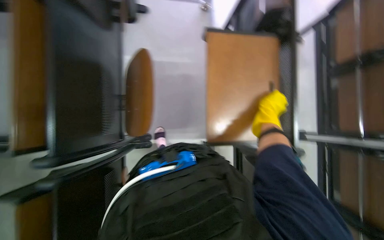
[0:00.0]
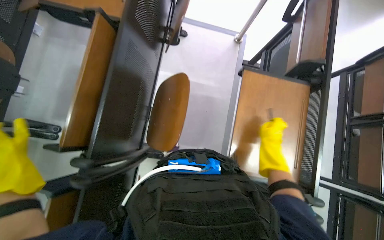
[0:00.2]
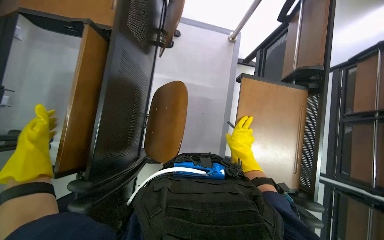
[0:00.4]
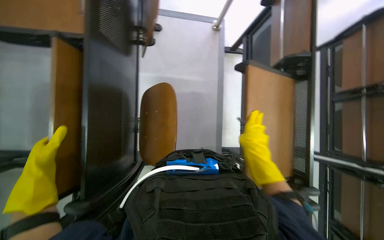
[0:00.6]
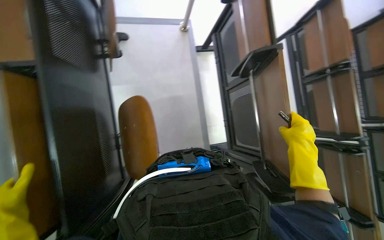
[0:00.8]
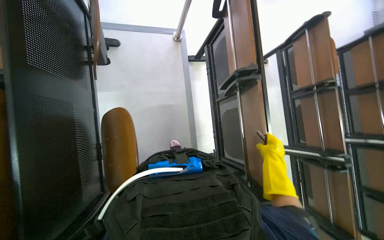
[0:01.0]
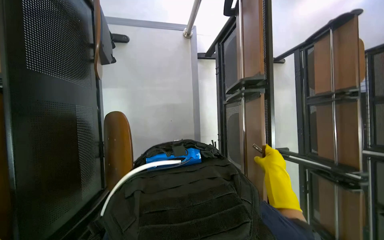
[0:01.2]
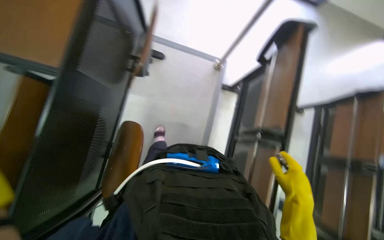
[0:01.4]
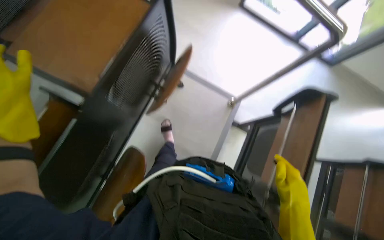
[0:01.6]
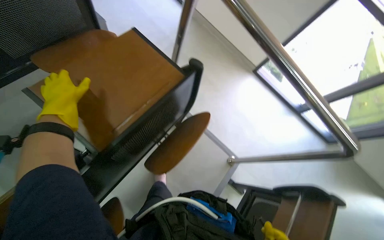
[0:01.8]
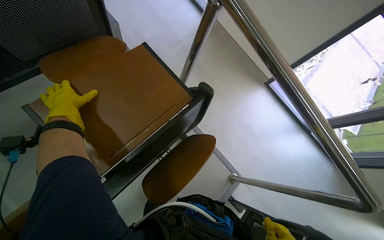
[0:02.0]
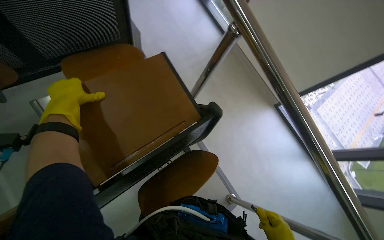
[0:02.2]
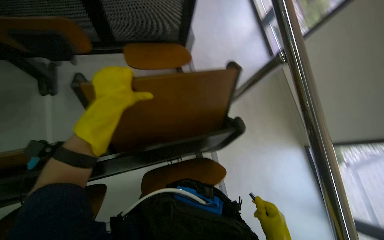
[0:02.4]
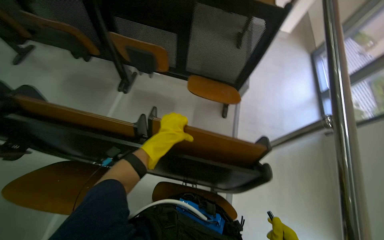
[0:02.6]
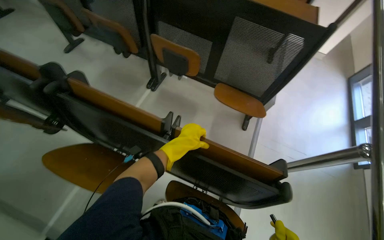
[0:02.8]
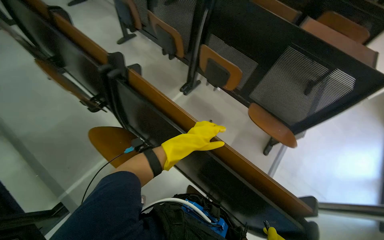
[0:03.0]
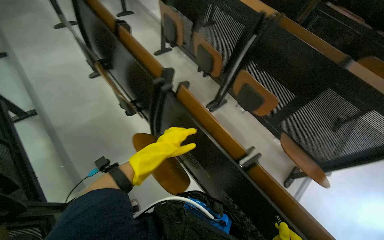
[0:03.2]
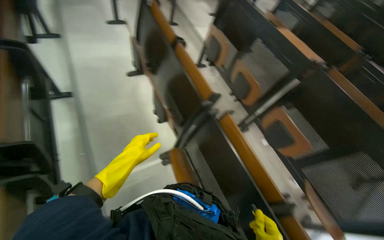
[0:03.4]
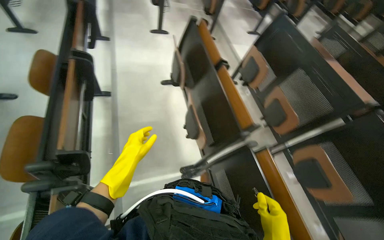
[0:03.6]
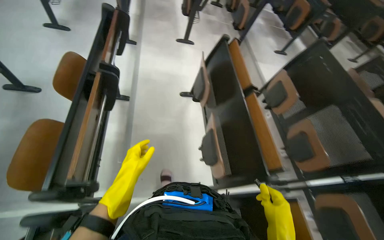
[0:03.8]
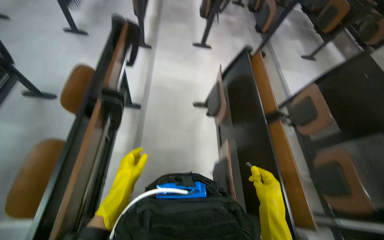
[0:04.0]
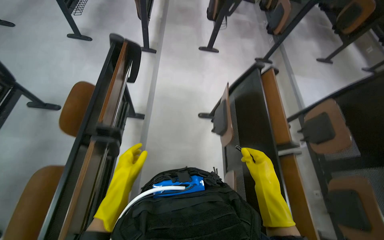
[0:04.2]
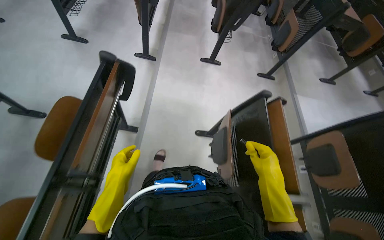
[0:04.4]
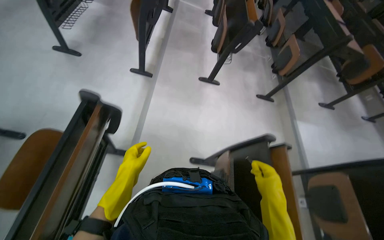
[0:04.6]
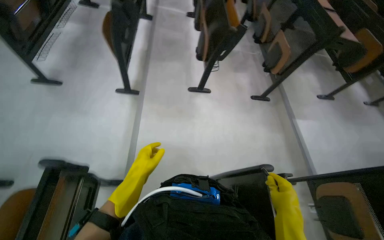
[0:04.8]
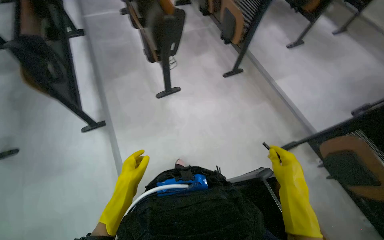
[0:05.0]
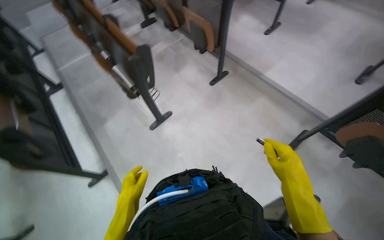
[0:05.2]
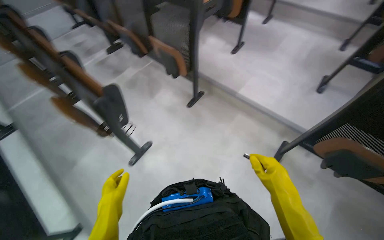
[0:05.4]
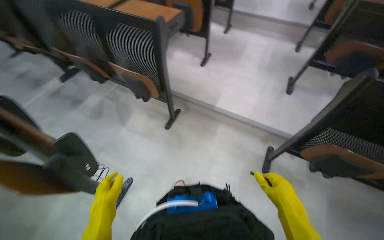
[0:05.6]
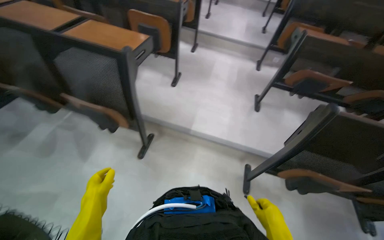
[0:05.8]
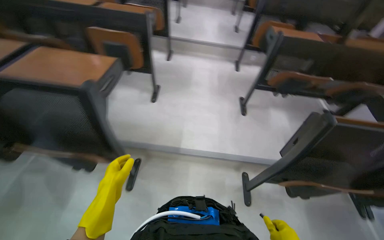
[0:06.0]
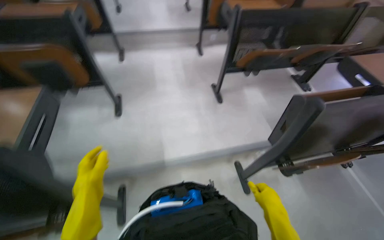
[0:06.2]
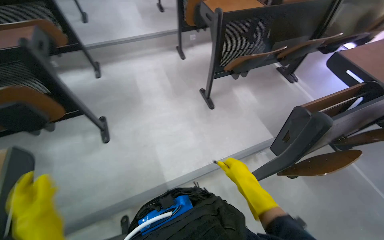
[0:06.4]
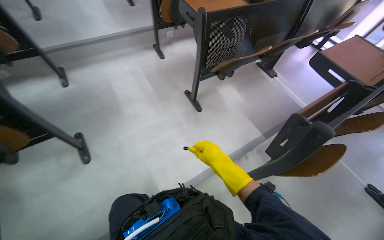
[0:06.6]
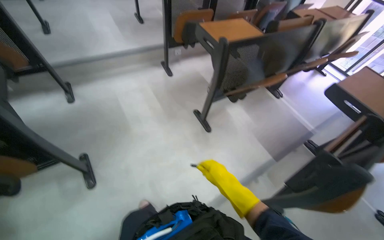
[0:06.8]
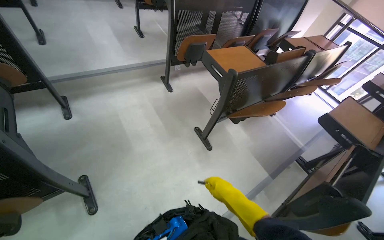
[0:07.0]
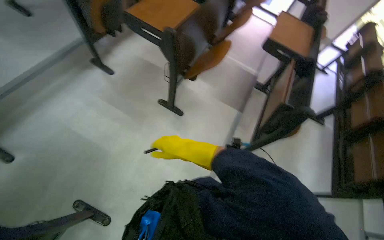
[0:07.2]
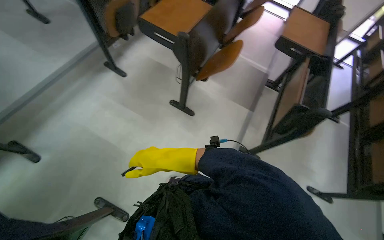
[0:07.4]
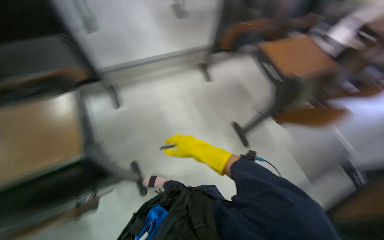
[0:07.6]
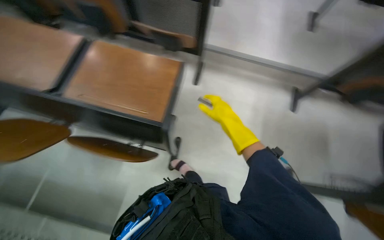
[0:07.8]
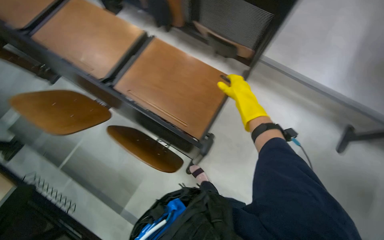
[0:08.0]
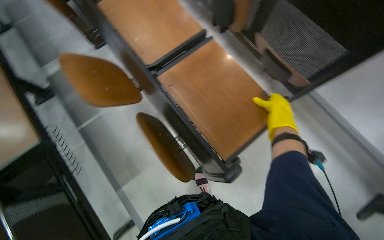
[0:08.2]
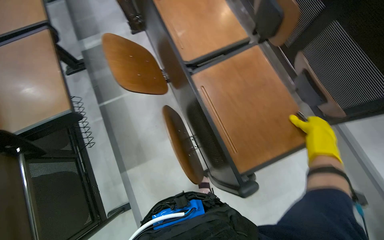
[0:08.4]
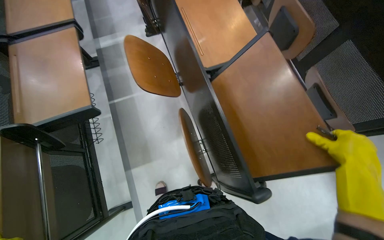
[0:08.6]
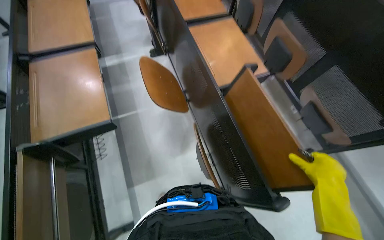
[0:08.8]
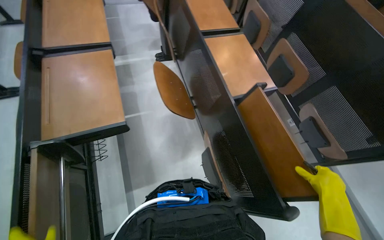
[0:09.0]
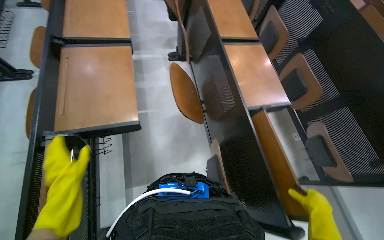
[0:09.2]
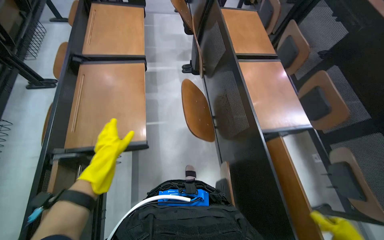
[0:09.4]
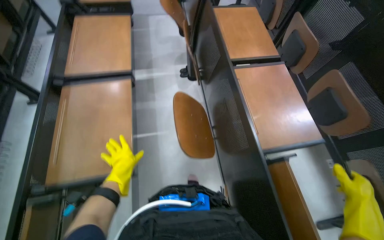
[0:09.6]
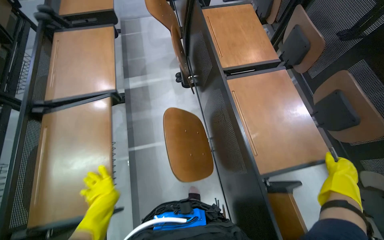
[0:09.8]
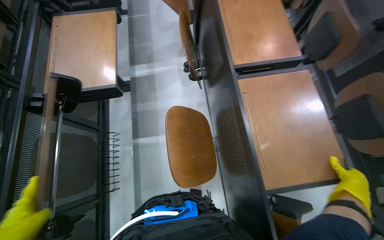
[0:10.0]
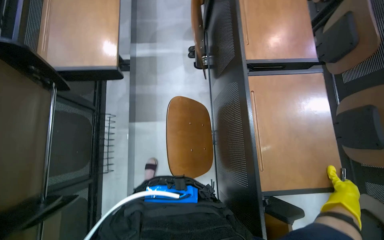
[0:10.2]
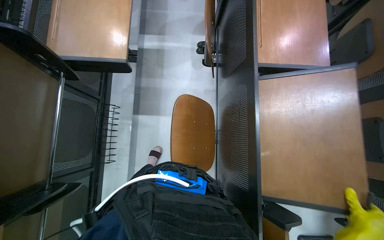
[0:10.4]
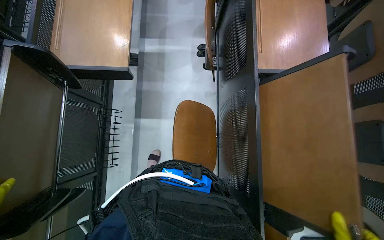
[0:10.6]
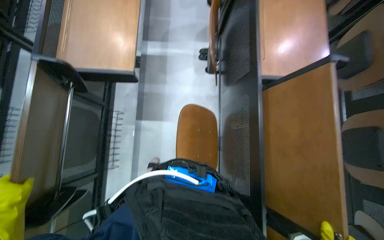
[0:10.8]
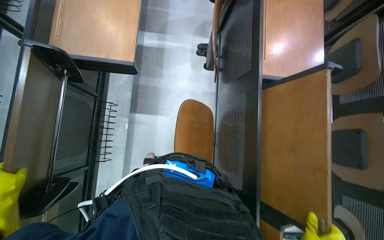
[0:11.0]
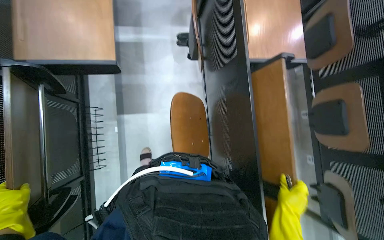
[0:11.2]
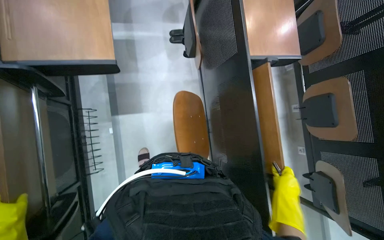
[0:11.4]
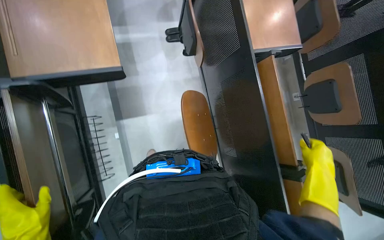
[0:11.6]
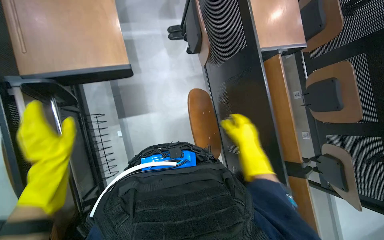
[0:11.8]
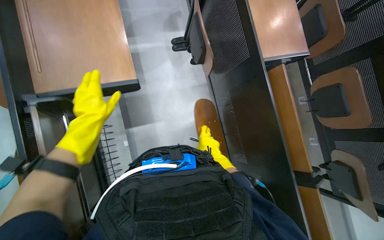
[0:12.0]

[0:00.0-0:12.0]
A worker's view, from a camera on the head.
Job: wiping surfaces.
The whole recording: Cleaning desks in classroom. The worker wipes down desks in a classroom with a cloth and spray, and also collects plastic trash from the trash bin.
0:00.0 to 0:01.6: The view tips upward by roughly 25 degrees. The scene turns about 25 degrees clockwise in the picture.
0:01.6 to 0:03.0: The wearer looks about 90 degrees further to the left. The view tips upward by approximately 35 degrees.
0:03.0 to 0:04.4: The camera travels some 1 m. The wearer's head swings some 55 degrees to the left. The view tips upward by roughly 15 degrees.
0:04.4 to 0:06.0: The wearer moves approximately 1.5 m. The head rotates roughly 85 degrees to the right.
0:06.0 to 0:07.6: The camera travels roughly 1 m. The wearer looks about 50 degrees further to the right. The view tilts some 20 degrees downward.
0:07.6 to 0:09.0: The camera is carried approximately 50 cm. The head rotates some 75 degrees to the left.
0:09.0 to 0:10.4: The camera is carried some 50 cm. The wearer's head swings approximately 20 degrees to the left. The wearer looks some 15 degrees further downward.

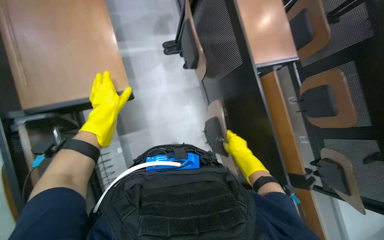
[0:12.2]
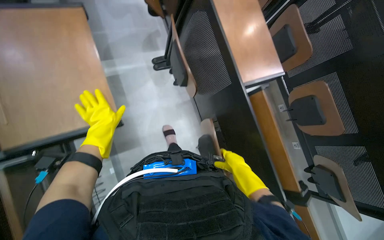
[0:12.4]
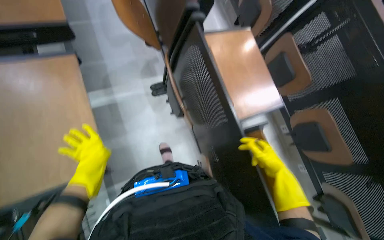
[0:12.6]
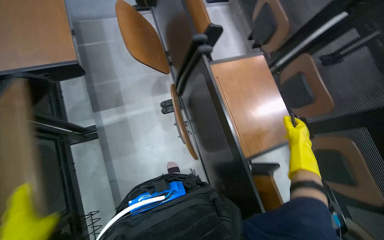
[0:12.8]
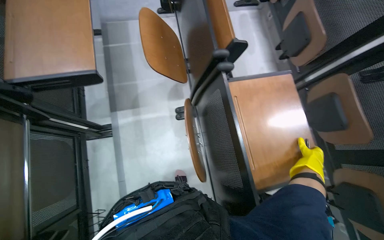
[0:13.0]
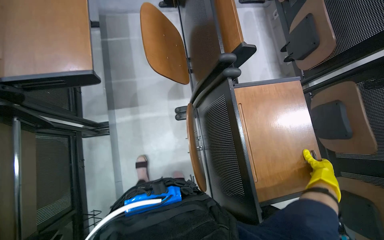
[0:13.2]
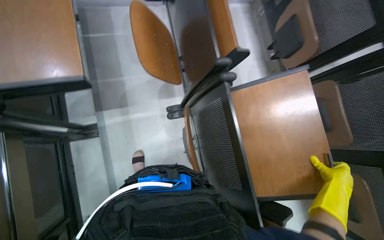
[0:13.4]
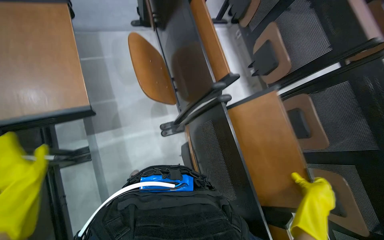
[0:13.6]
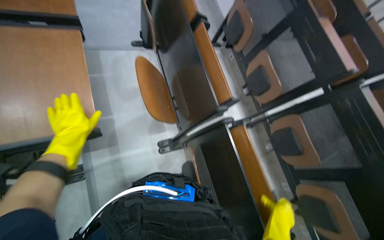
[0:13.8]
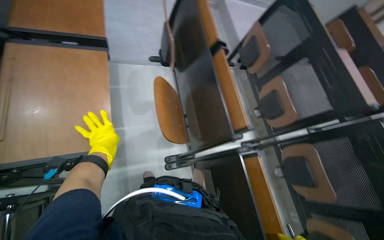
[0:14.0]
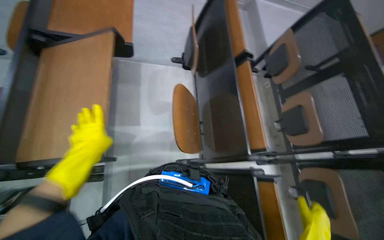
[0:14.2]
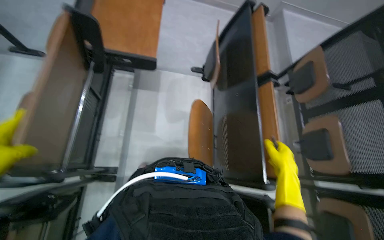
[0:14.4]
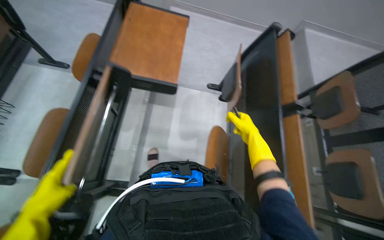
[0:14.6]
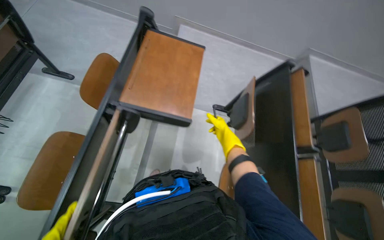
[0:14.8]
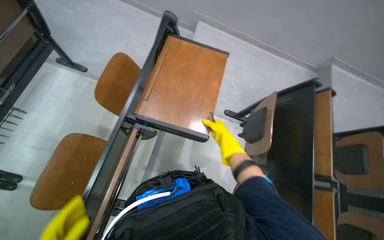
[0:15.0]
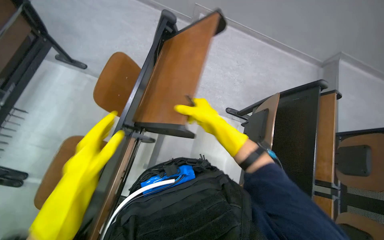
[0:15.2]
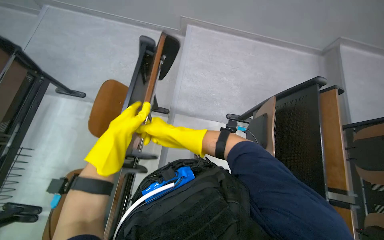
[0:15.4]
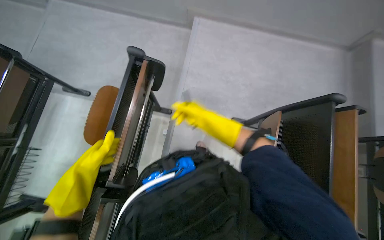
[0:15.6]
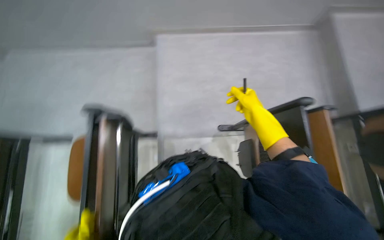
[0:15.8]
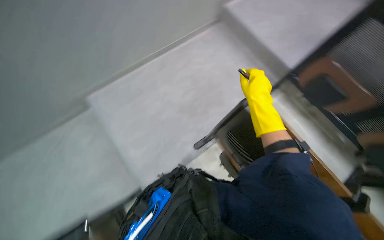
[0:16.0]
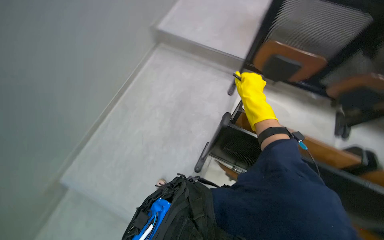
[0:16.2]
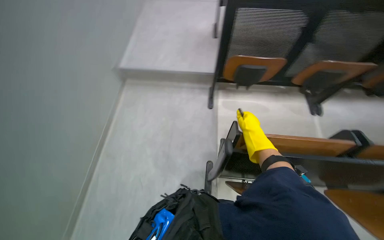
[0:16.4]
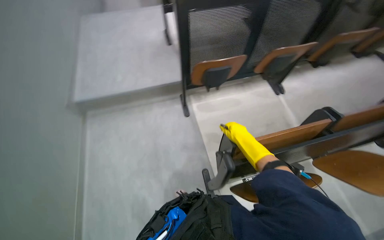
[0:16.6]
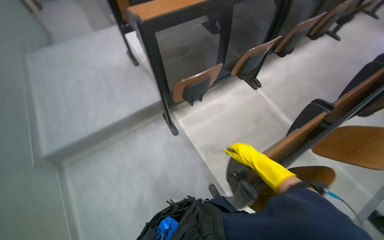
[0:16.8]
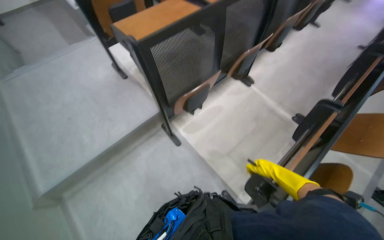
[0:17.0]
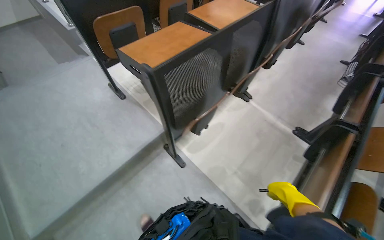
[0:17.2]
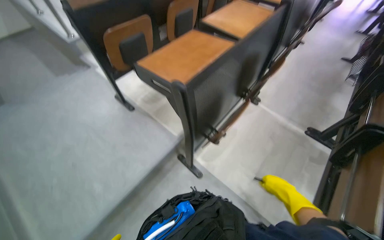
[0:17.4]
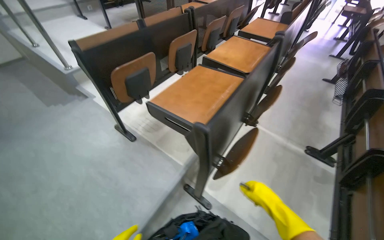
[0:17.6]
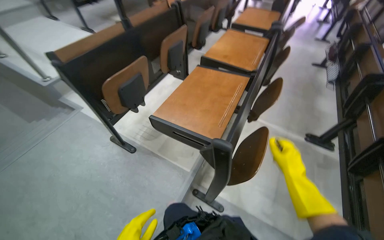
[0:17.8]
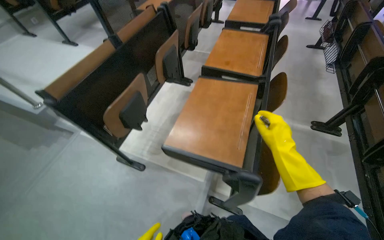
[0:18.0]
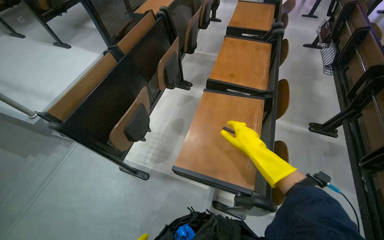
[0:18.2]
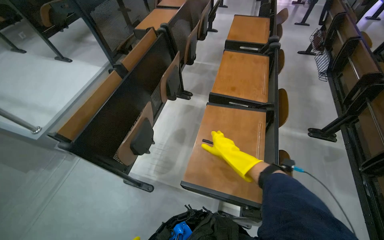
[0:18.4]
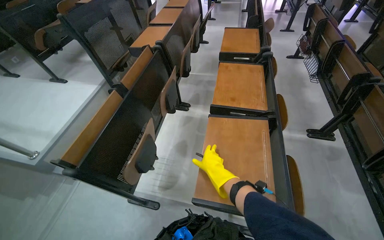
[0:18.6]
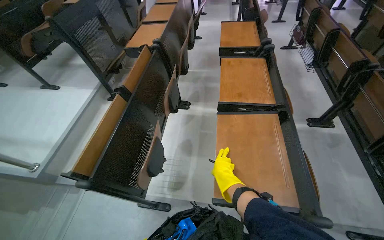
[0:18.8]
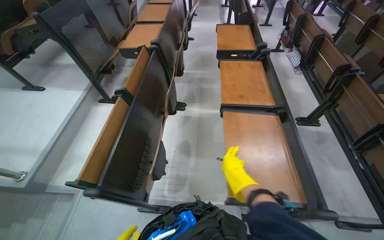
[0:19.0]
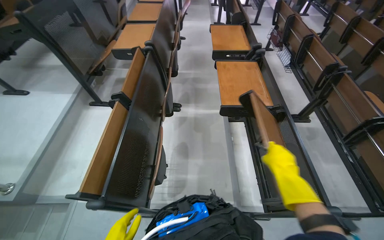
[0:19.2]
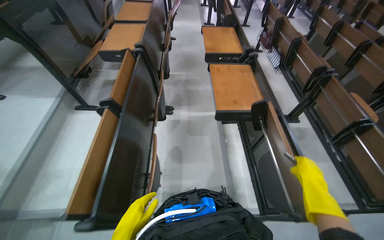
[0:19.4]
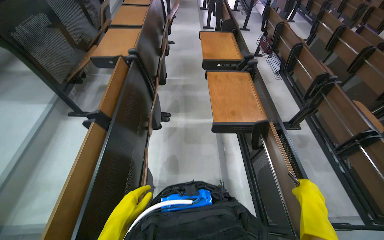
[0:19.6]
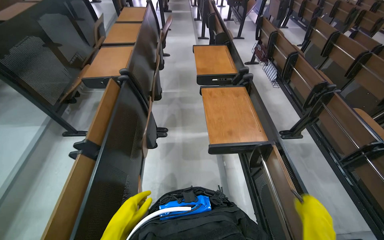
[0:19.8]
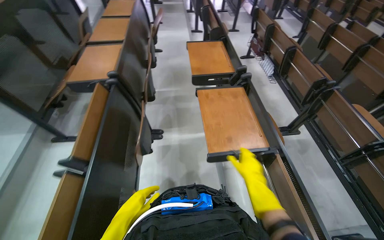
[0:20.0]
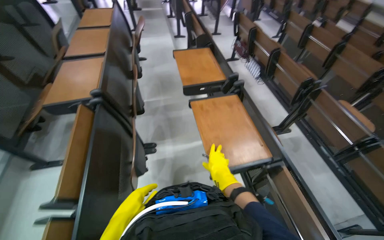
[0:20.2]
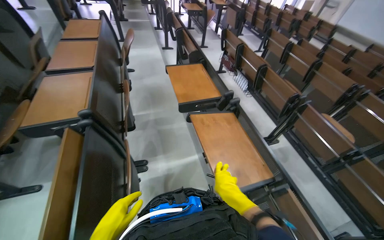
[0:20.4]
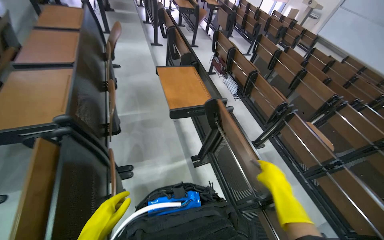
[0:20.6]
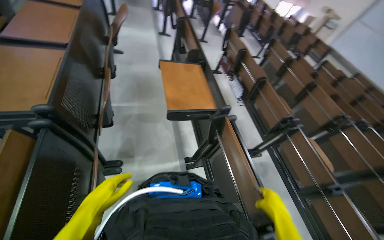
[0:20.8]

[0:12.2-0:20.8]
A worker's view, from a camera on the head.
Job: wiping surfaces.
The whole recording: Cleaning desks in classroom. The worker wipes down desks in a classroom with a cloth and spray, and also collects plastic trash from the trash bin.
0:12.2 to 0:13.6: The camera is carried roughly 40 cm. The camera pitches upward, by roughly 15 degrees.
0:13.6 to 0:15.0: The head turns to the left by some 35 degrees. The wearer looks approximately 25 degrees further upward.
0:15.0 to 0:16.6: The wearer moves roughly 70 cm. The head rotates some 90 degrees to the right.
0:16.6 to 0:18.0: The wearer moves some 1 m. The wearer looks roughly 55 degrees further to the right.
0:18.0 to 0:19.4: The wearer moves approximately 50 cm. The head turns to the right by roughly 25 degrees.
0:19.4 to 0:20.8: The head travels some 70 cm. The view pans to the right by approximately 20 degrees.
